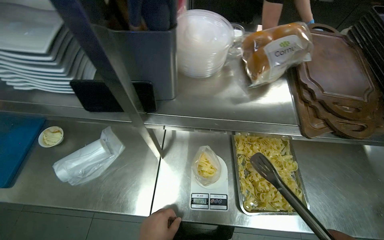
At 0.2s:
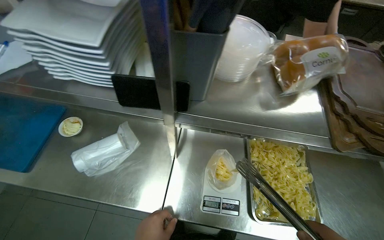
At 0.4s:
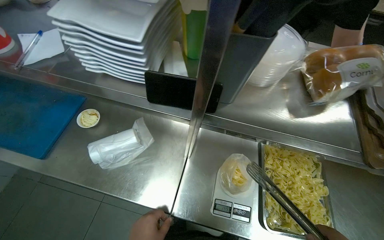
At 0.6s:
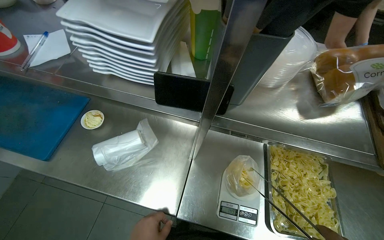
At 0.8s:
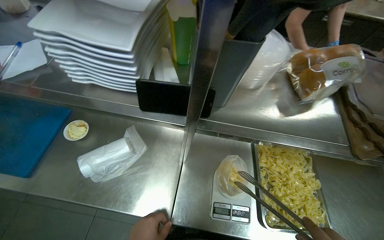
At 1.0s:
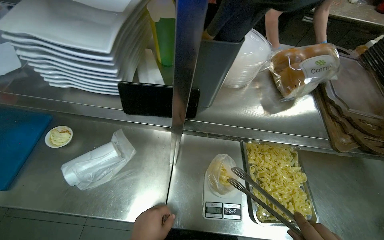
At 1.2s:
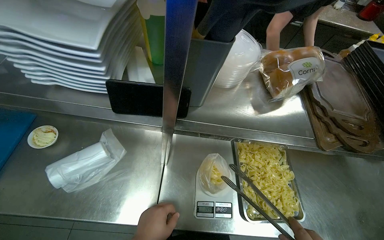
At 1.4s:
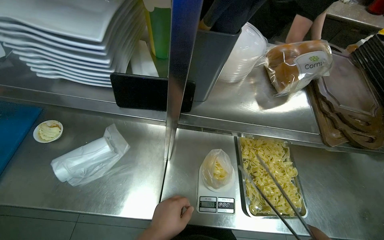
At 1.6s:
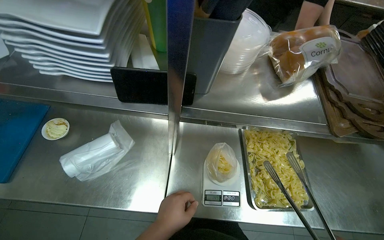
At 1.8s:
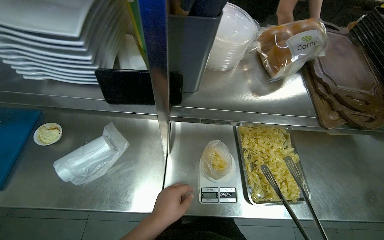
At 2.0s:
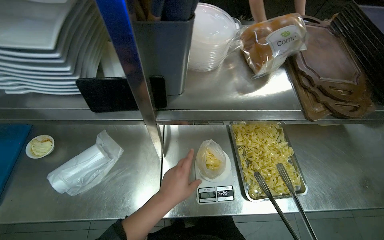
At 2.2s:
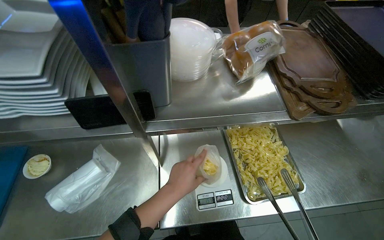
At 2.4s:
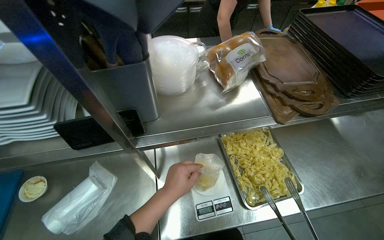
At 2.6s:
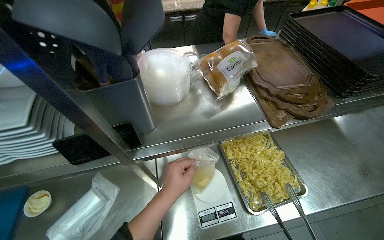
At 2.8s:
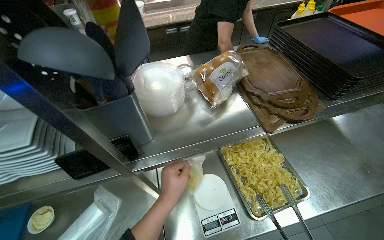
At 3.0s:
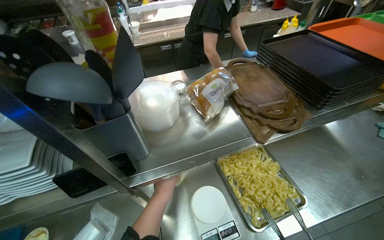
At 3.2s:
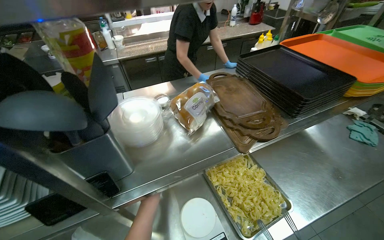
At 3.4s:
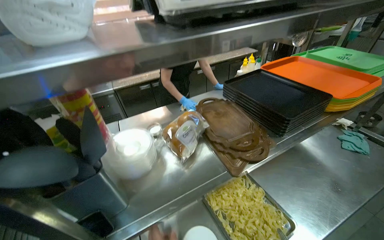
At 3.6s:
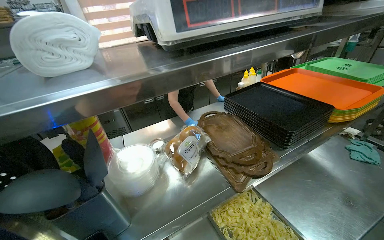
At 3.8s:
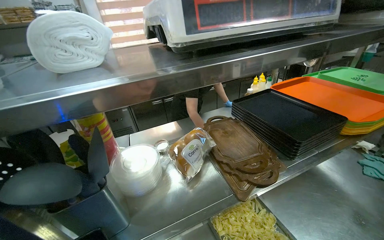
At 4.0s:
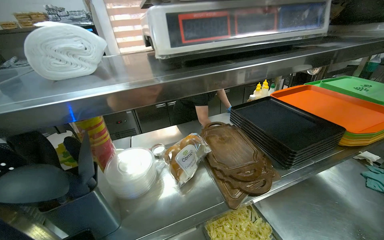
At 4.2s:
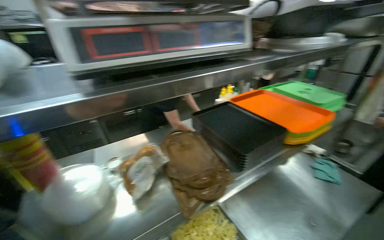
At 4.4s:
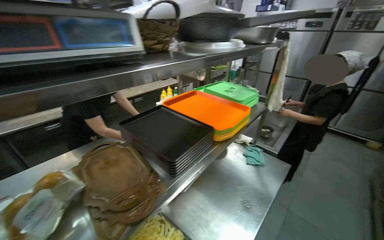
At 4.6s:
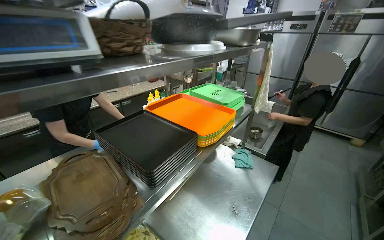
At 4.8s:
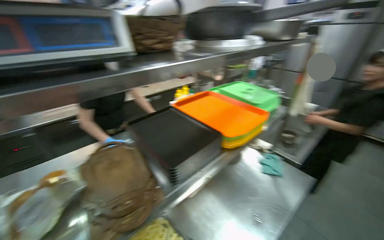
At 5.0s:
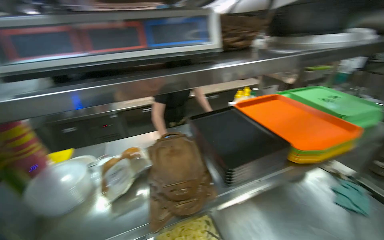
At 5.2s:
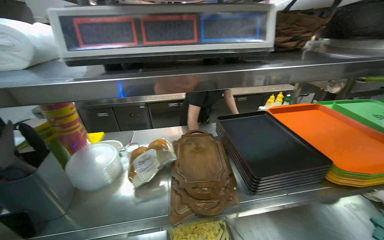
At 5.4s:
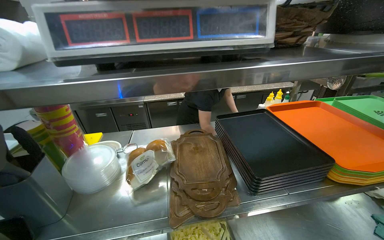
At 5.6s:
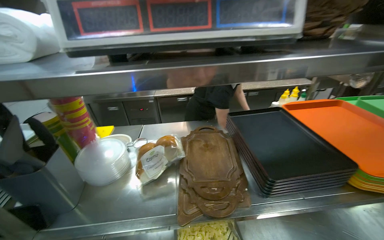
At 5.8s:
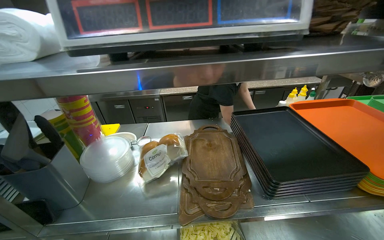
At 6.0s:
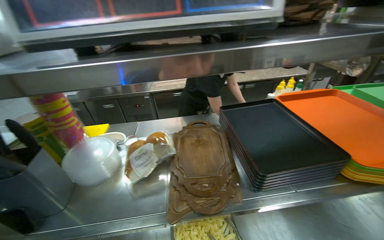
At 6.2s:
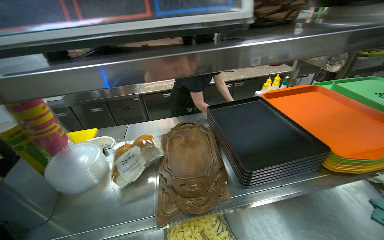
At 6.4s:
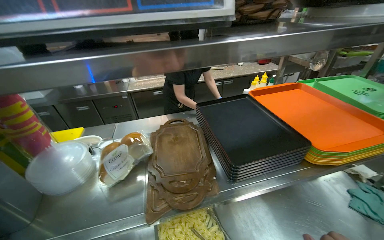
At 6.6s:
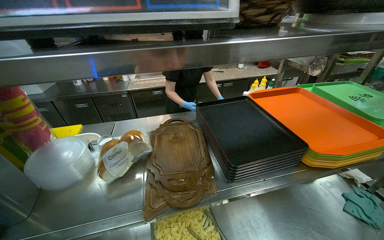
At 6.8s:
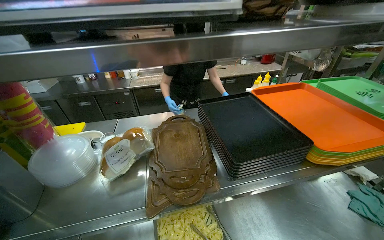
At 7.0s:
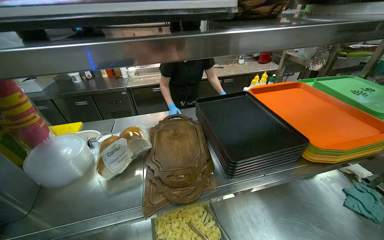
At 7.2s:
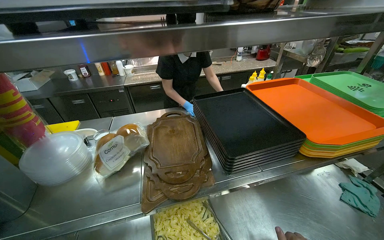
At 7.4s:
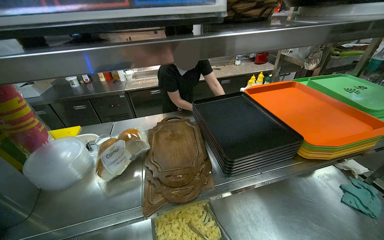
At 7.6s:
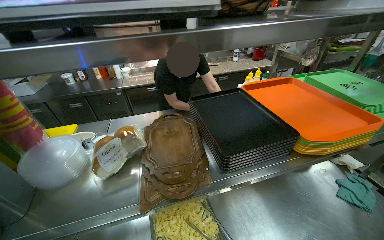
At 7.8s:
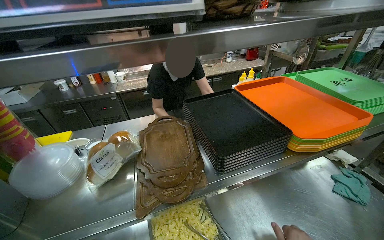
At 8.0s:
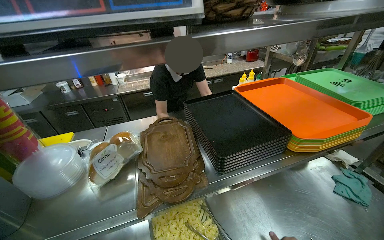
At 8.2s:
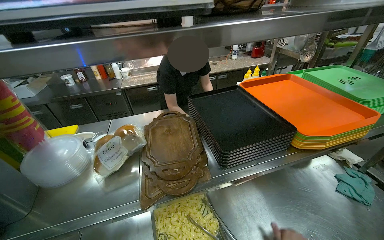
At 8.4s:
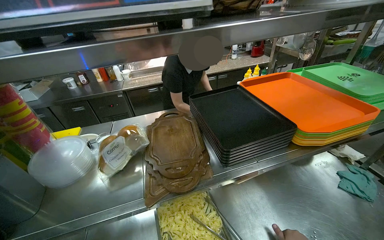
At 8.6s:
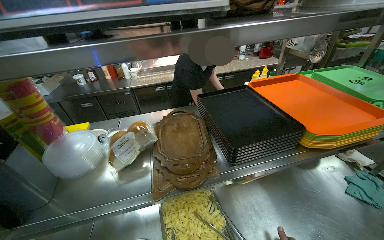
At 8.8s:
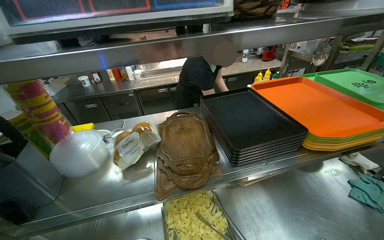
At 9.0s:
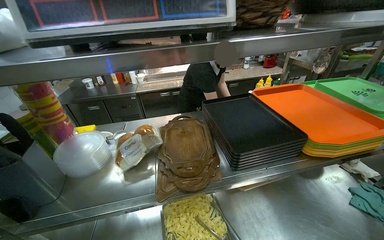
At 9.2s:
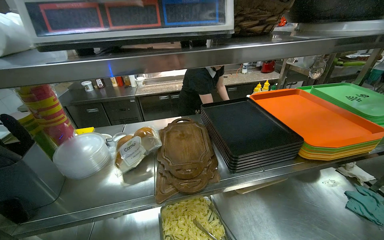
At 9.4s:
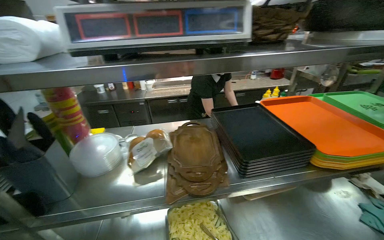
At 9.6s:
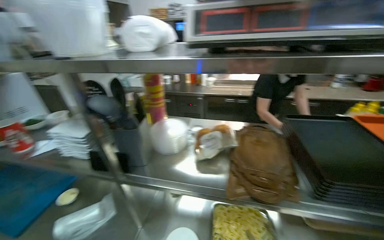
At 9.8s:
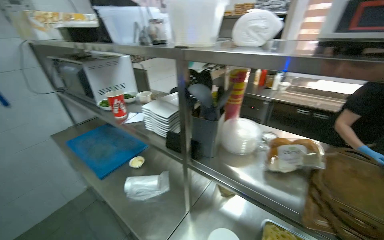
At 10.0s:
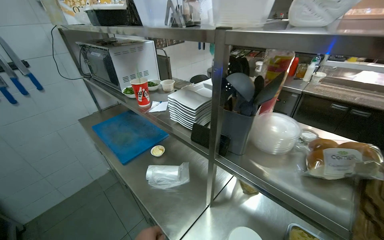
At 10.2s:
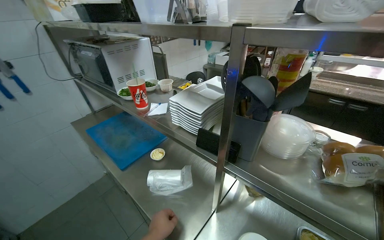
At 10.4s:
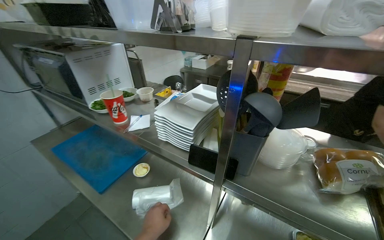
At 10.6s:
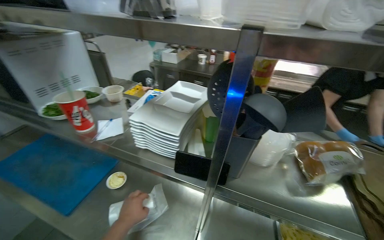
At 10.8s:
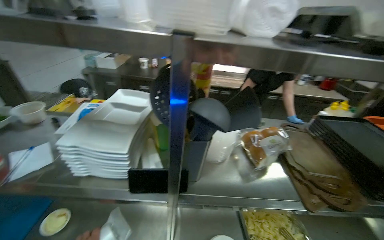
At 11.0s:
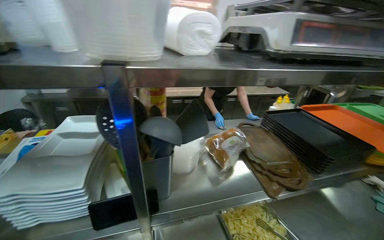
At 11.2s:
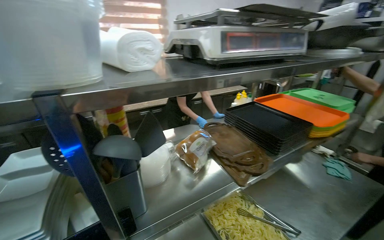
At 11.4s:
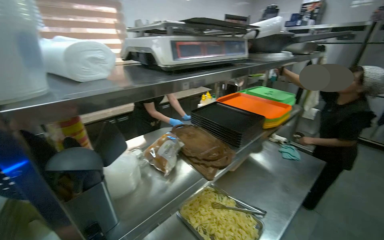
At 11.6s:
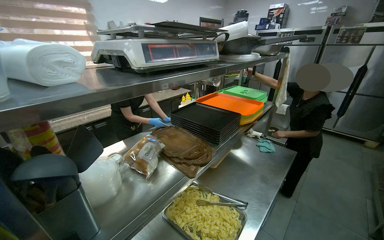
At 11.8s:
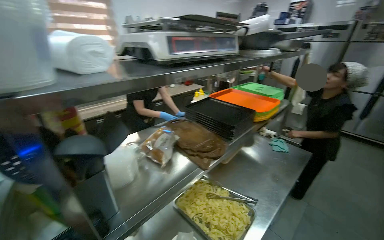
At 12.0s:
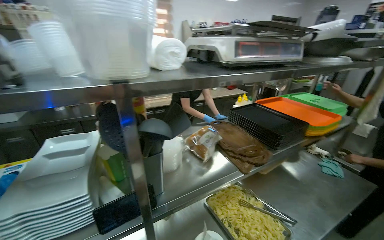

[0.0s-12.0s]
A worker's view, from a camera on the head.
Job: preparing food.
The whole recording: Weighing and bagging pasta. The worker uses tongs to scoop pasta from a tray into a plastic bag on a scale.
1.6s to 3.0s: The view tips upward by about 15 degrees. The left hand travels farther from the camera by about 15 cm.
3.0s to 4.4s: The head turns to the right by about 30 degrees. The view tilts some 20 degrees upward.
4.4s to 6.0s: The wearer's head swings about 40 degrees to the left.
9.0s to 10.4s: The head rotates some 40 degrees to the left.
10.4s to 12.0s: The head turns to the right by approximately 60 degrees.

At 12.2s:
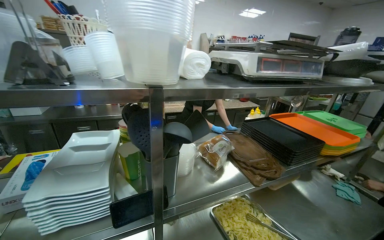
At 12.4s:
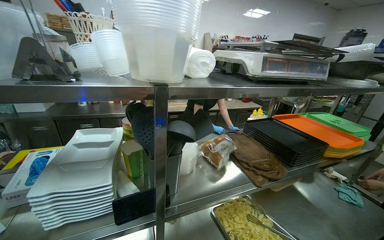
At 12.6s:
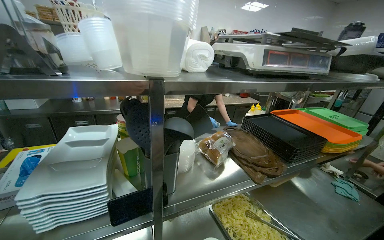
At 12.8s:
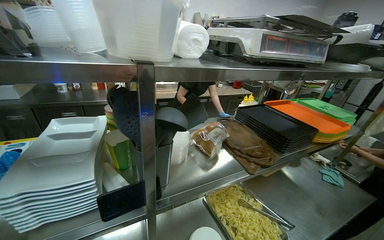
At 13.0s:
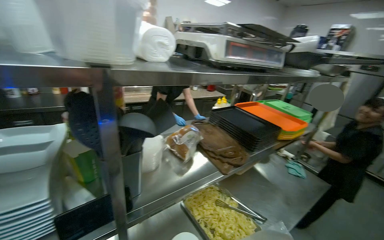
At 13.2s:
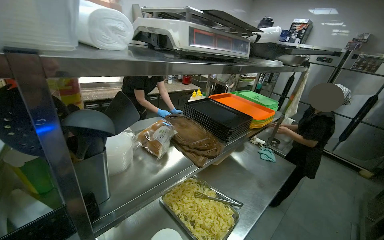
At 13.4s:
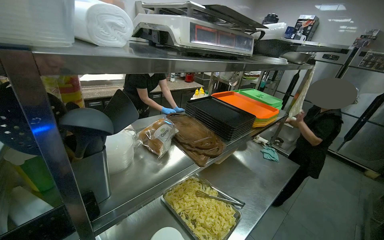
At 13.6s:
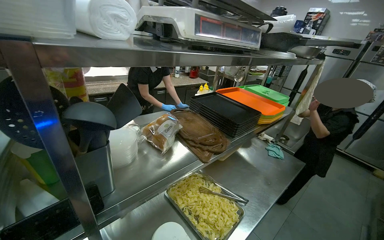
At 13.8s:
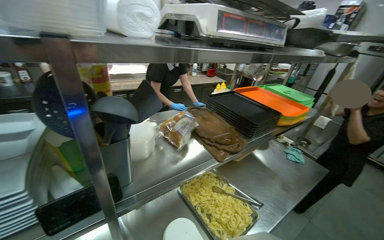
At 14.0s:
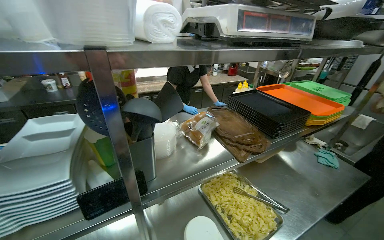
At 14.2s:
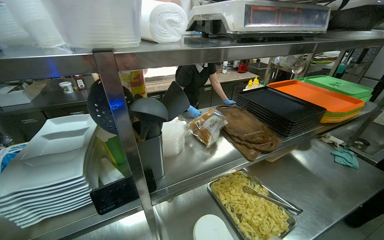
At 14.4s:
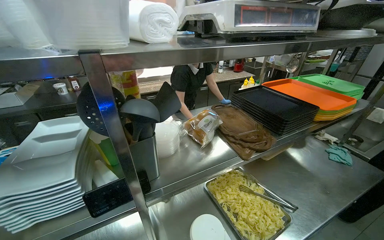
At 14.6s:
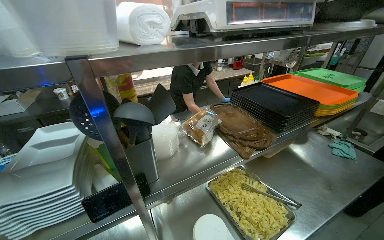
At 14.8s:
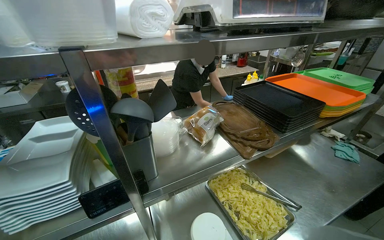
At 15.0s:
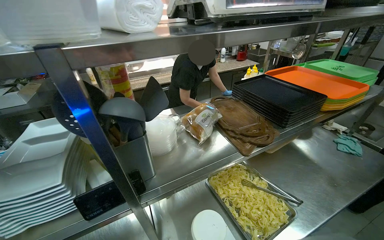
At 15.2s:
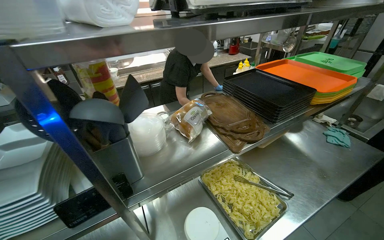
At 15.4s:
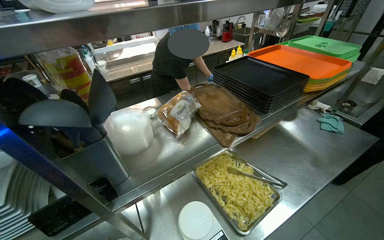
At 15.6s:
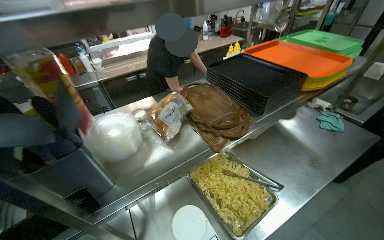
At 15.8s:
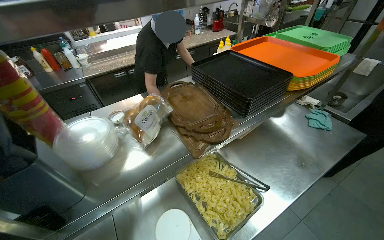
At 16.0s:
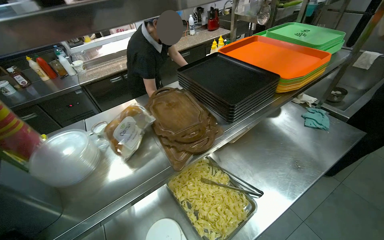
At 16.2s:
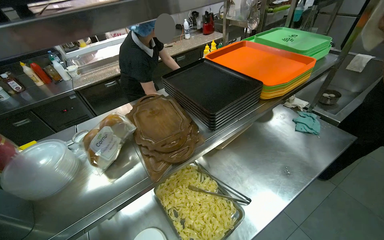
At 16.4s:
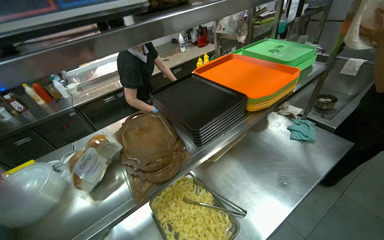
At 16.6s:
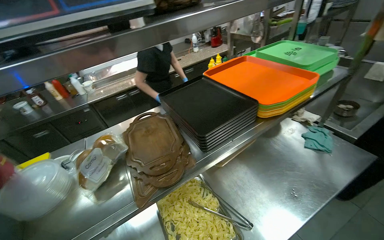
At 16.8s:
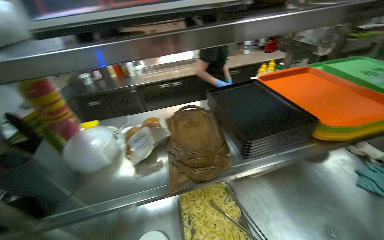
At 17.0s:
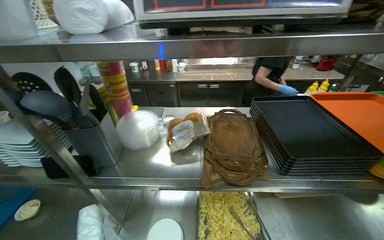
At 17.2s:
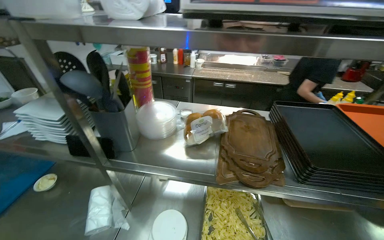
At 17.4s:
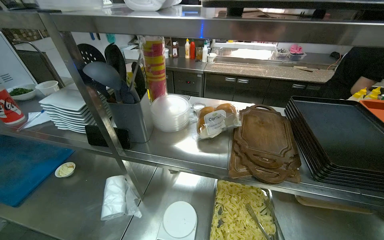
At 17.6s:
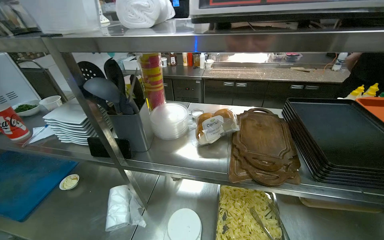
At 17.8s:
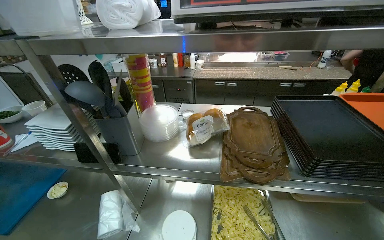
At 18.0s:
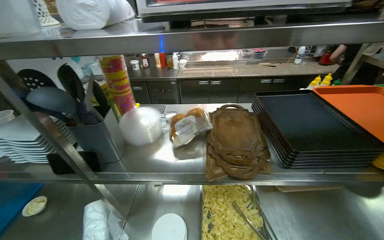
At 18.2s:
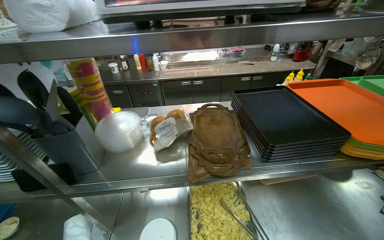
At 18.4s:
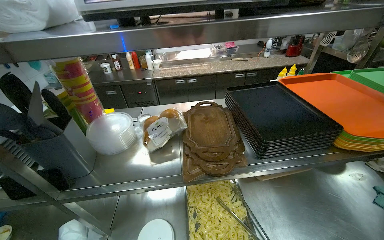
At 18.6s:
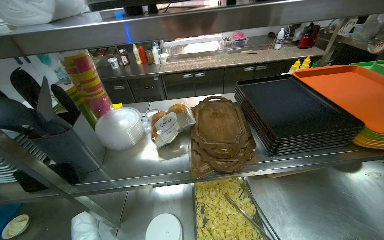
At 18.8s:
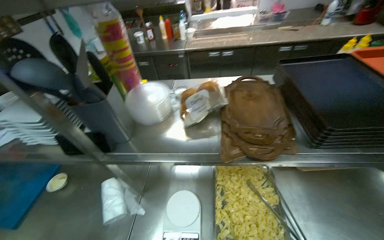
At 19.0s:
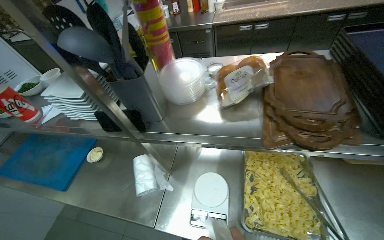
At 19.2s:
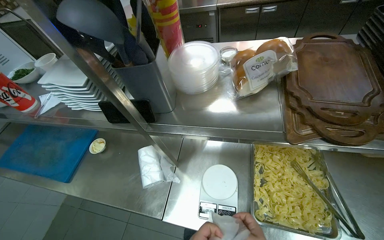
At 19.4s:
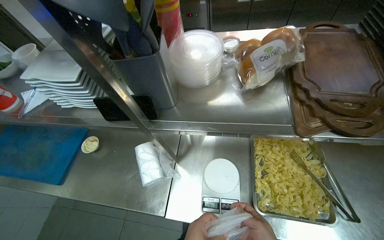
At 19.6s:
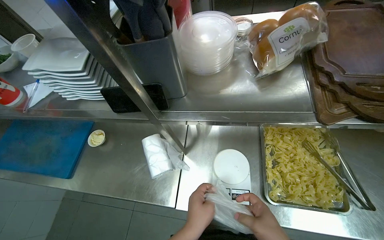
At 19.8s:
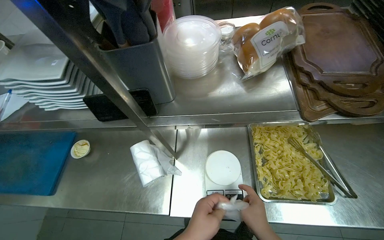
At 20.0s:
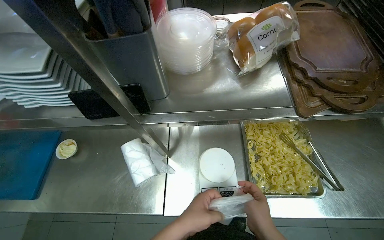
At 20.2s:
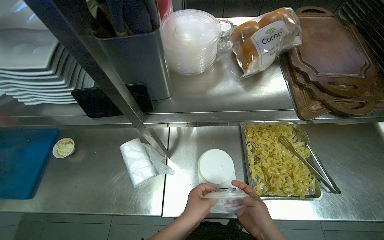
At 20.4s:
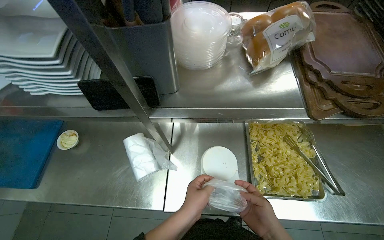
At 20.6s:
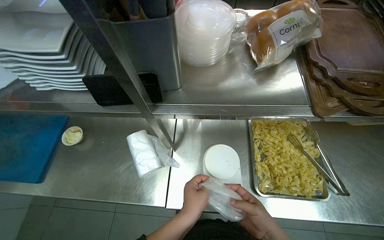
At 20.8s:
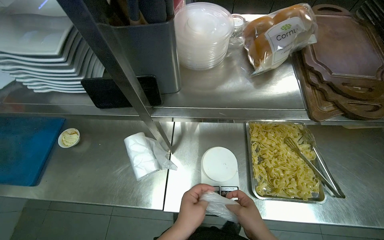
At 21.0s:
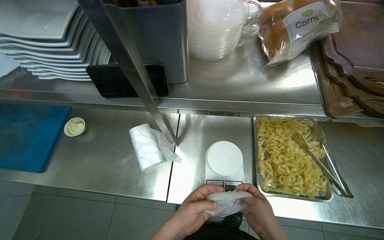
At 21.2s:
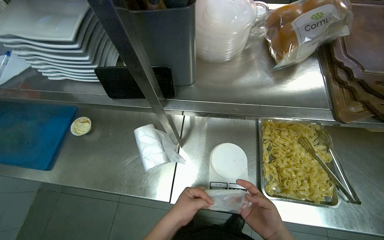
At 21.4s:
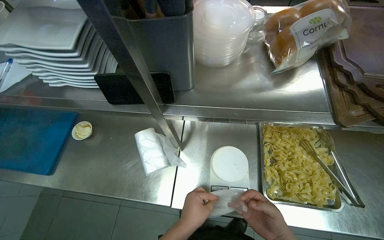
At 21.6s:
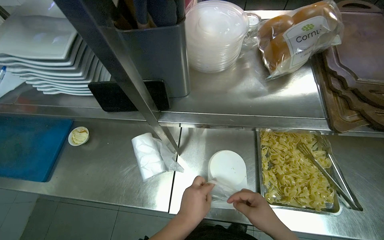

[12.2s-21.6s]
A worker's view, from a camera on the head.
Job: preparing food.
The whole recording: Weighing and bagging pasta. The worker uses tongs to scoop pasta from a tray into a plastic bag on a scale.
15.4s to 17.0s: The head turns to the left by about 35 degrees.
18.4s to 20.0s: The view tips downward by some 25 degrees.
